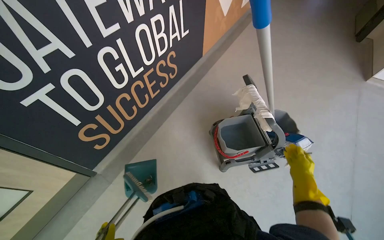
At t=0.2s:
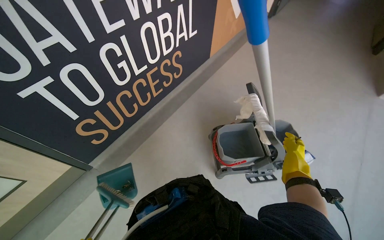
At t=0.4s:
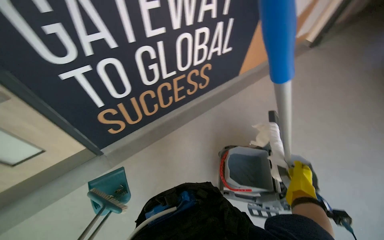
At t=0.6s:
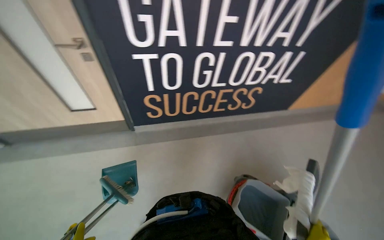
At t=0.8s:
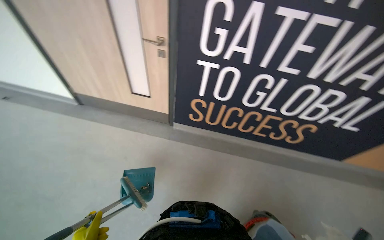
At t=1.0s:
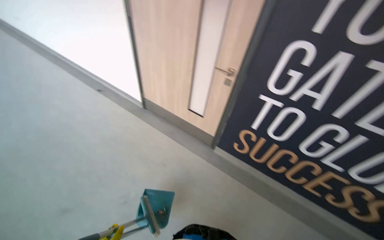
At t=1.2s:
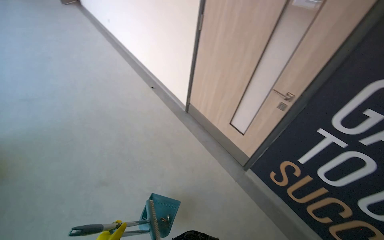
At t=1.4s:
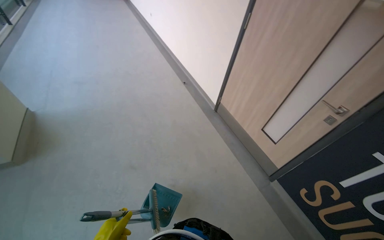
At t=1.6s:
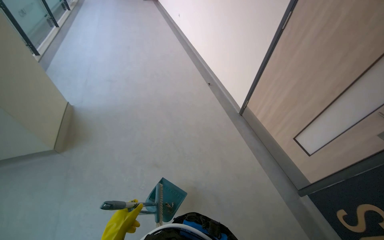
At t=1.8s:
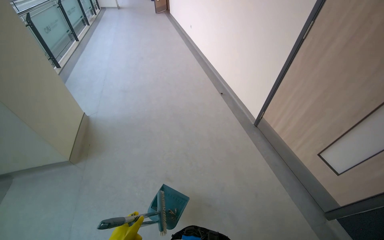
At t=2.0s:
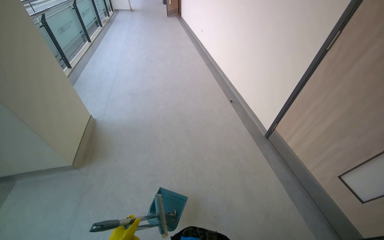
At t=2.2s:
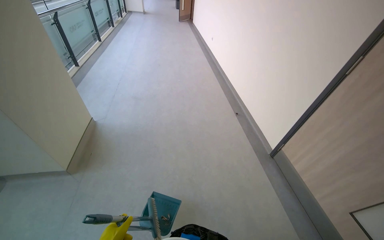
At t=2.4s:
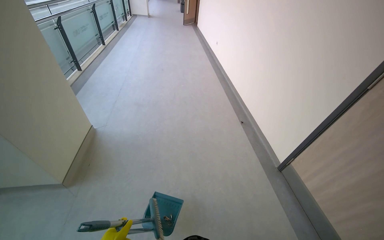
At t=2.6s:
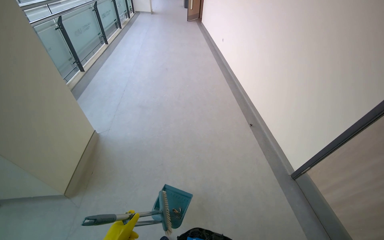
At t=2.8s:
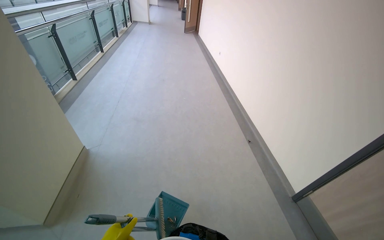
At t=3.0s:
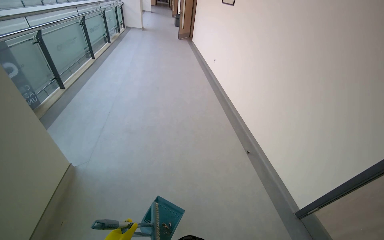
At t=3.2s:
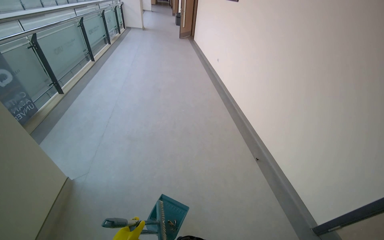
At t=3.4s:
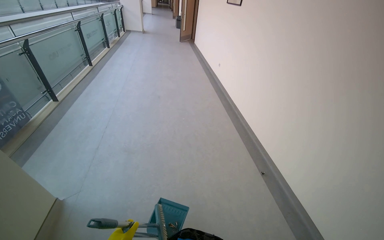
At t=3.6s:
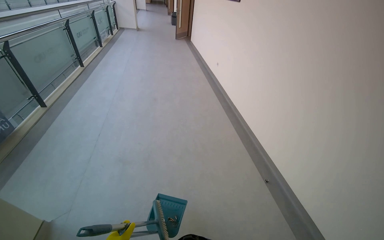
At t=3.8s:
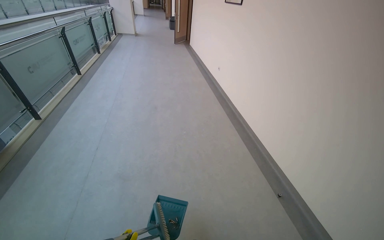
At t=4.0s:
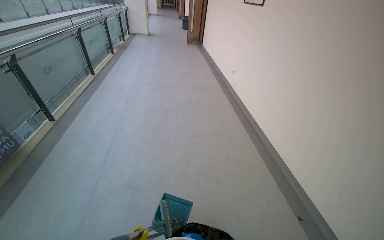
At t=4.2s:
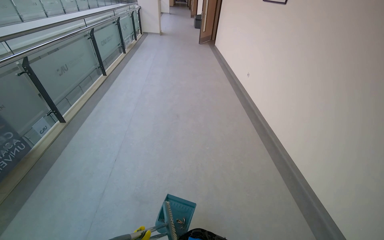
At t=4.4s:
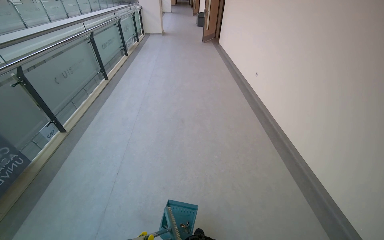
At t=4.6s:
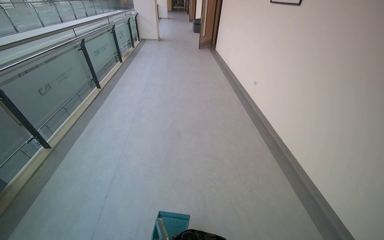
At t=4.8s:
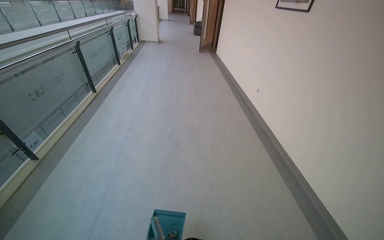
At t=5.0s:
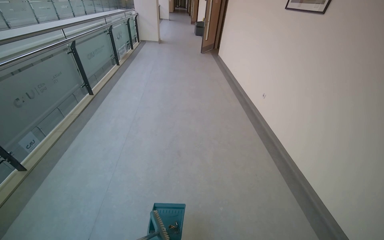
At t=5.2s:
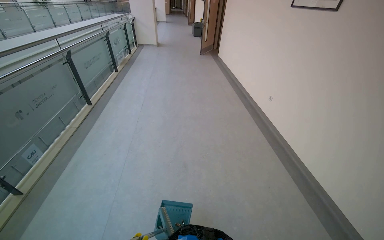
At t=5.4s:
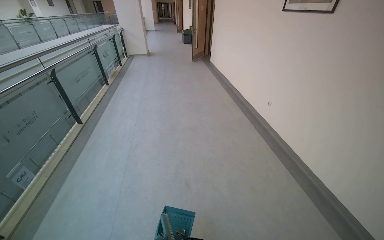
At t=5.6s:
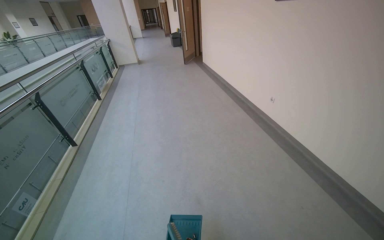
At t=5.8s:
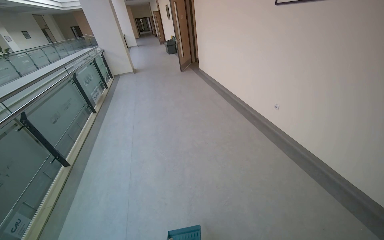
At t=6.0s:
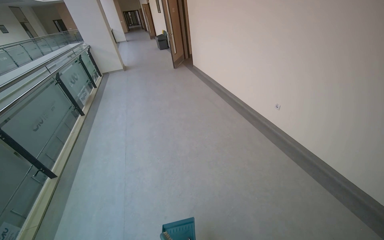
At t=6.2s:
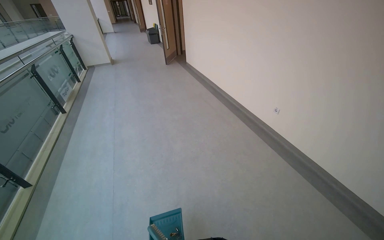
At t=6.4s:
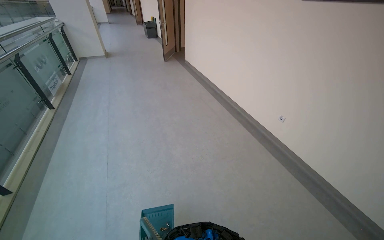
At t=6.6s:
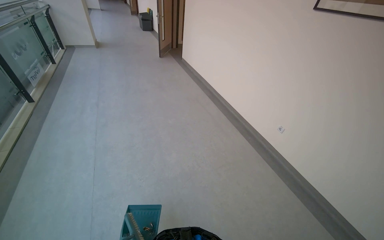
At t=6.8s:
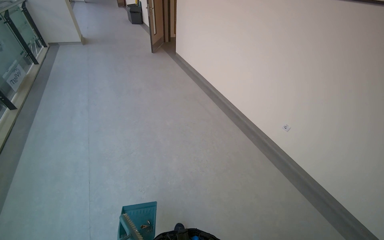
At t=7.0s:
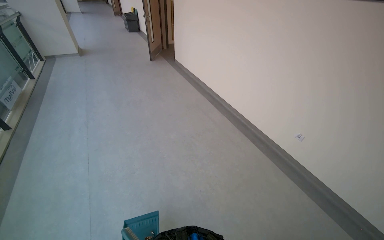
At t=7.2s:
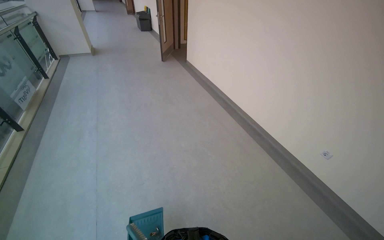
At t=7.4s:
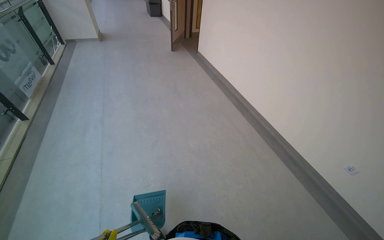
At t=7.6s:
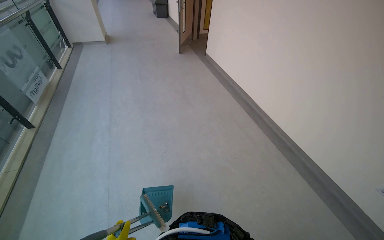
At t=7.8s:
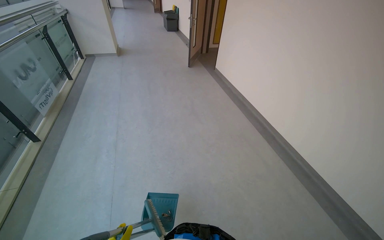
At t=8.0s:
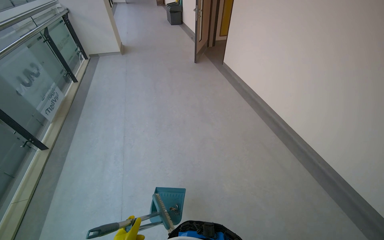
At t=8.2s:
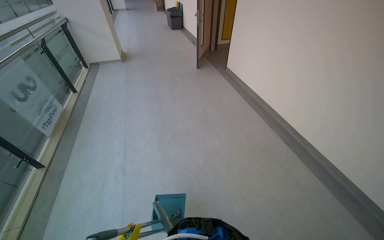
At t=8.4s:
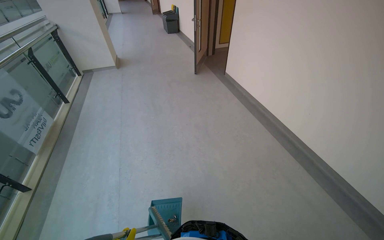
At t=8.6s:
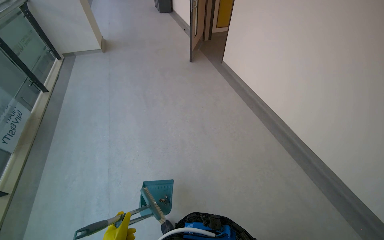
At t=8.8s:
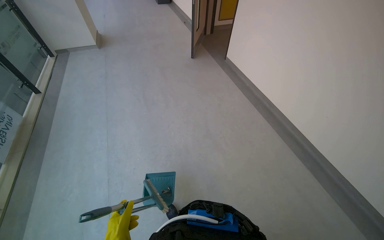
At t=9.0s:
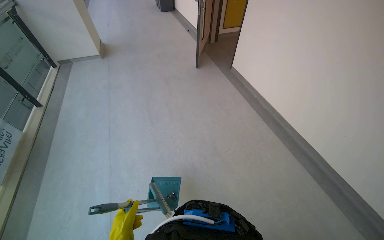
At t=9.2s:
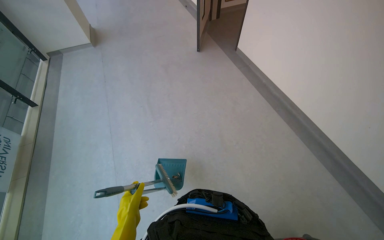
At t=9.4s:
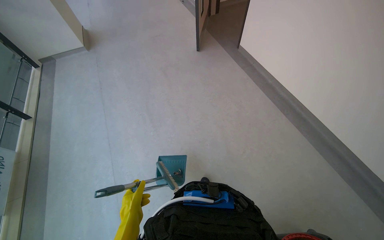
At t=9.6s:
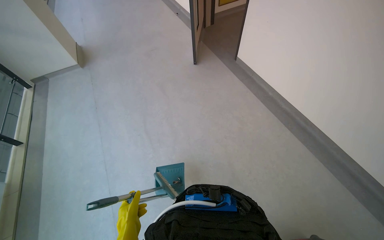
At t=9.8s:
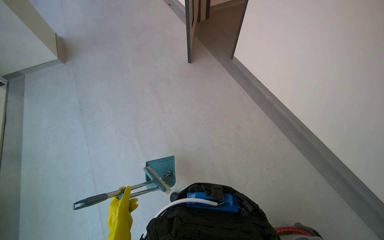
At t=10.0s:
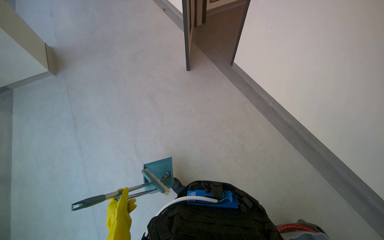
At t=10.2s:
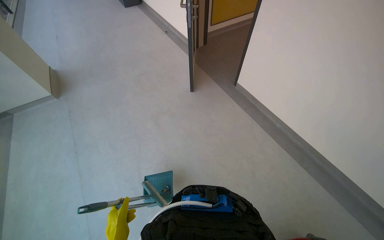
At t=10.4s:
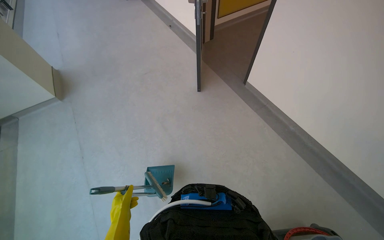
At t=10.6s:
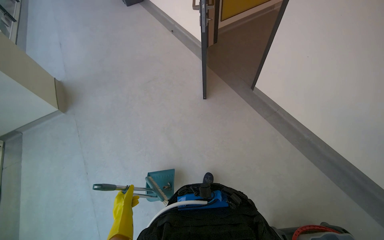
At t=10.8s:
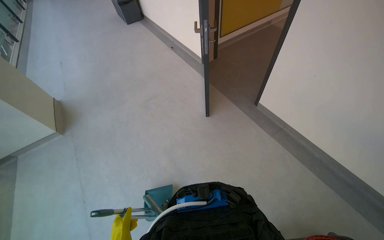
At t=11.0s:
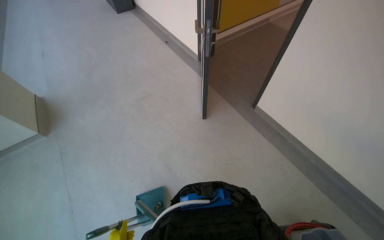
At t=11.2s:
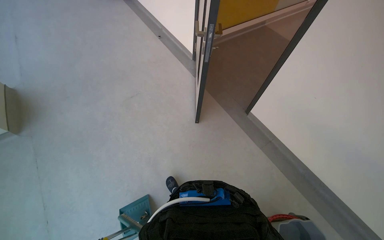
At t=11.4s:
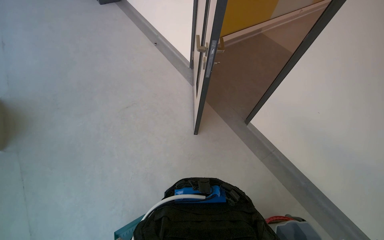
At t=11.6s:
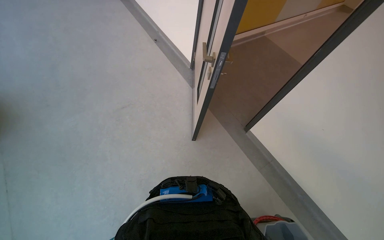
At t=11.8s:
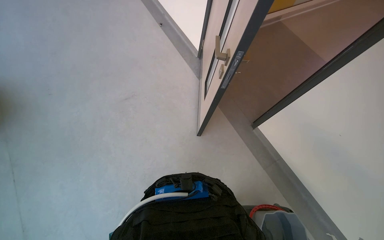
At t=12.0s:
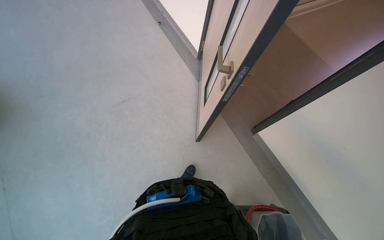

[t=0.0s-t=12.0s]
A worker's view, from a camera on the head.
Job: organizing items.
The whole recording: Pushing cleaning cart. The worker pushes a cleaning cart down the hallway.
t=0.0s to t=1.6s: The head rotates approximately 125 degrees to the left. The camera pitches upward, by about 20 degrees.
t=1.6s to t=3.0s: The camera is carried roughly 90 cm.
t=3.0s to t=4.4s: The wearer moves roughly 1 m.
t=4.4s to t=6.0s: The camera is carried about 1.5 m.
t=6.0s to t=7.6s: The head travels about 1.5 m.
t=7.6s to t=9.0s: The camera travels roughly 1.5 m.
t=9.0s to t=10.4s: The head travels about 1 m.
t=10.4s to t=12.0s: The wearer moves approximately 1 m.

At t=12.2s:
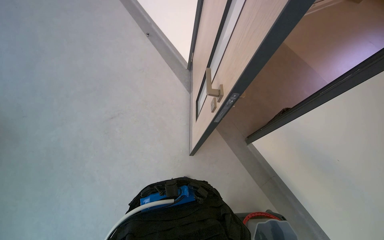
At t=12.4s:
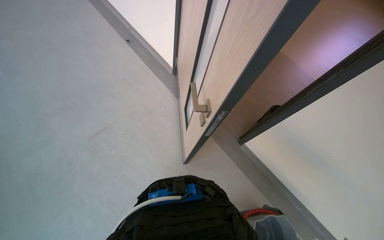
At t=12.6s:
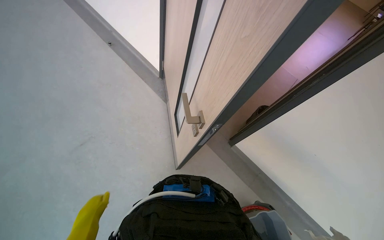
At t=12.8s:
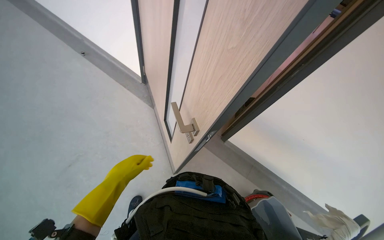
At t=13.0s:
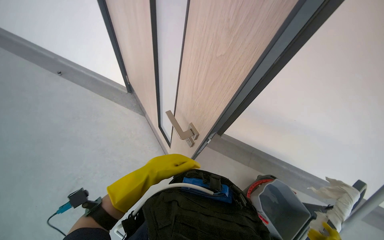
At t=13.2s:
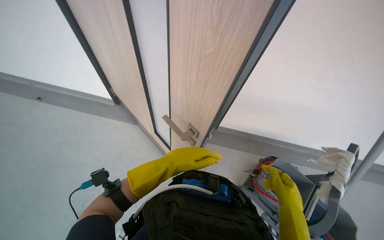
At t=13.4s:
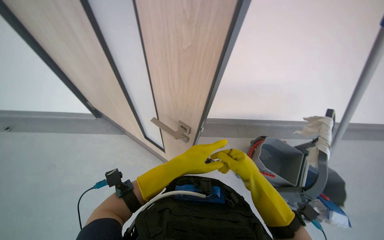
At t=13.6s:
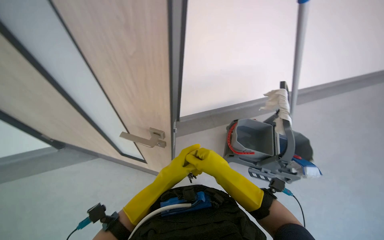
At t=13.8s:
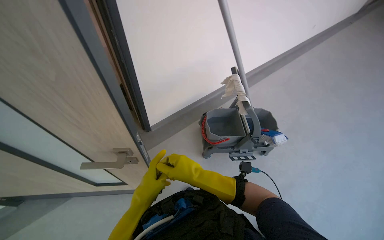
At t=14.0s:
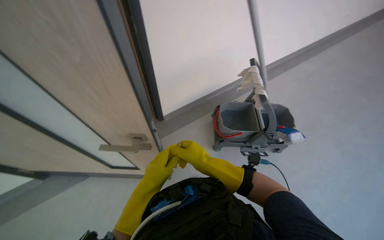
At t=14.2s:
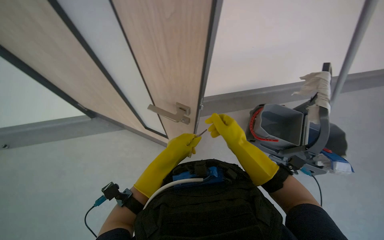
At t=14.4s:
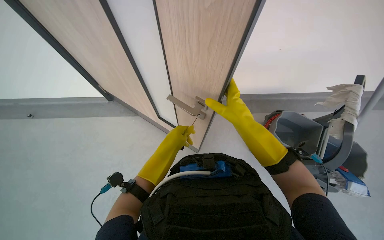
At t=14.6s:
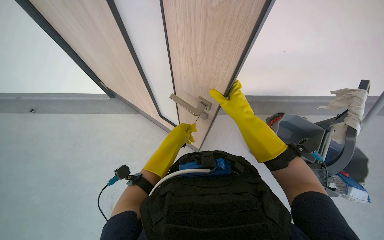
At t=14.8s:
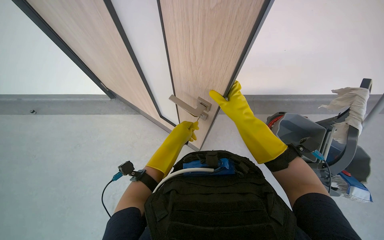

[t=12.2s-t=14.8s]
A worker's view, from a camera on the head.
Job: organizing items.
The whole recording: Pushing cleaning cart. The worker pushes a cleaning cart down the hallway.
t=12.2s to t=13.4s: The head rotates some 55 degrees to the right.
t=13.4s to t=14.8s: The right hand moves to the left, some 10 cm.

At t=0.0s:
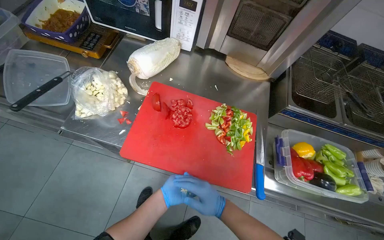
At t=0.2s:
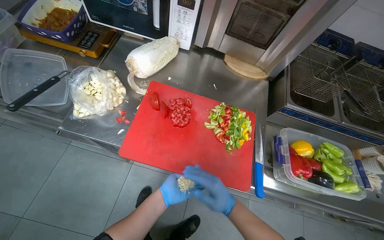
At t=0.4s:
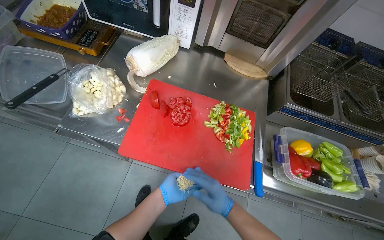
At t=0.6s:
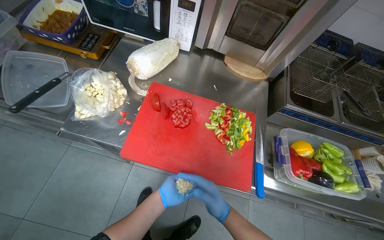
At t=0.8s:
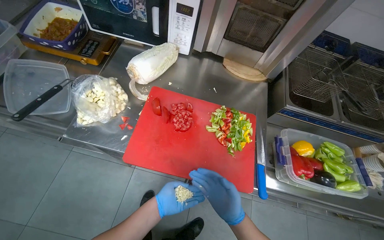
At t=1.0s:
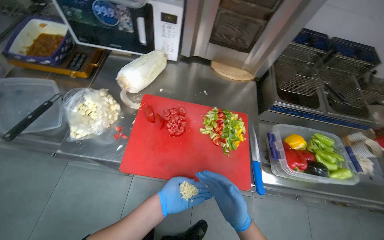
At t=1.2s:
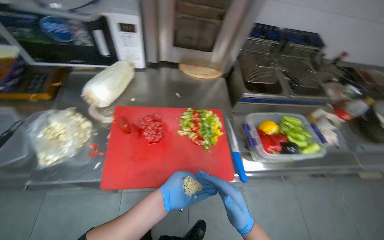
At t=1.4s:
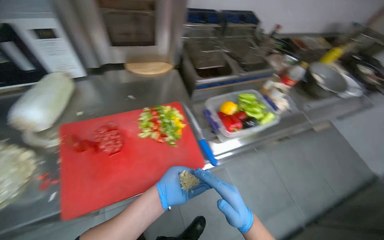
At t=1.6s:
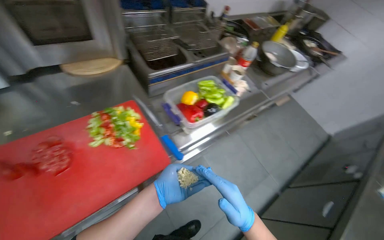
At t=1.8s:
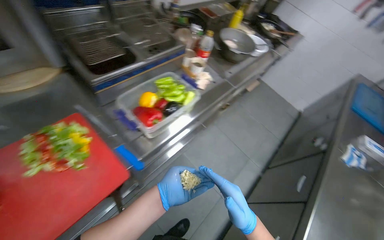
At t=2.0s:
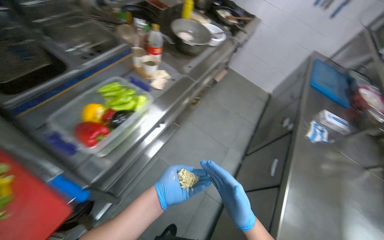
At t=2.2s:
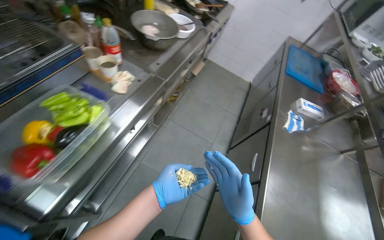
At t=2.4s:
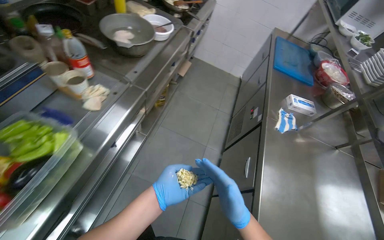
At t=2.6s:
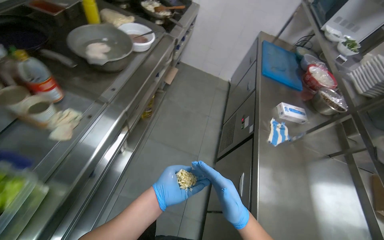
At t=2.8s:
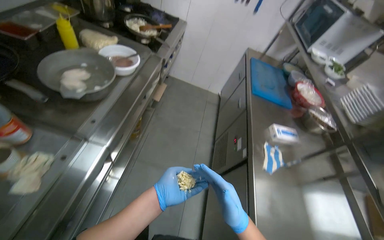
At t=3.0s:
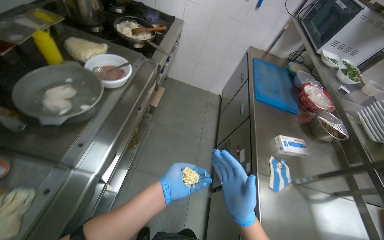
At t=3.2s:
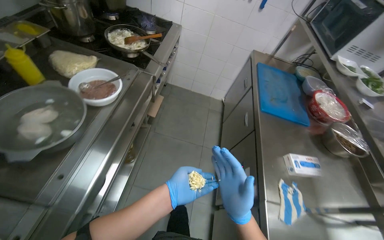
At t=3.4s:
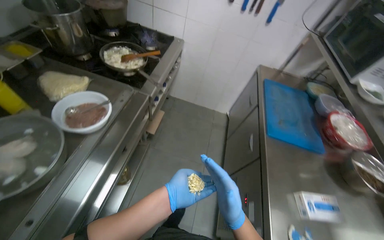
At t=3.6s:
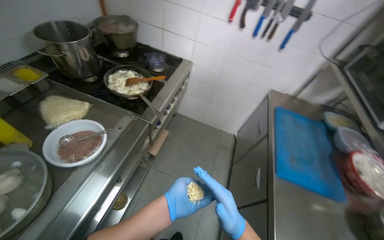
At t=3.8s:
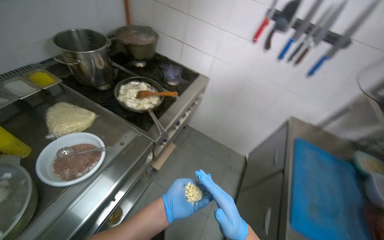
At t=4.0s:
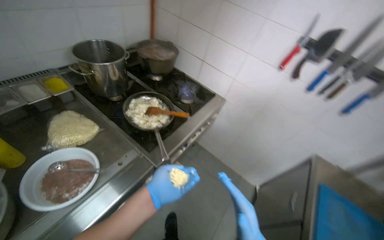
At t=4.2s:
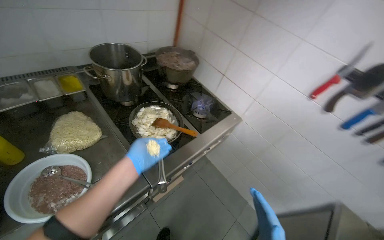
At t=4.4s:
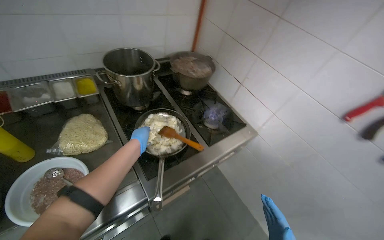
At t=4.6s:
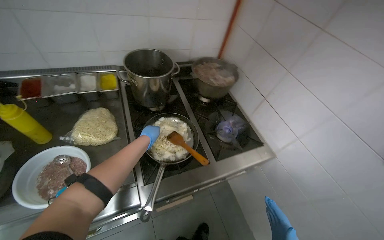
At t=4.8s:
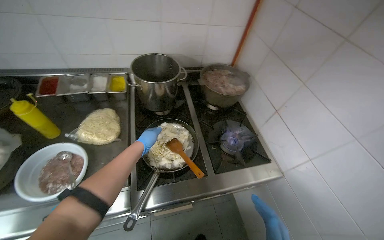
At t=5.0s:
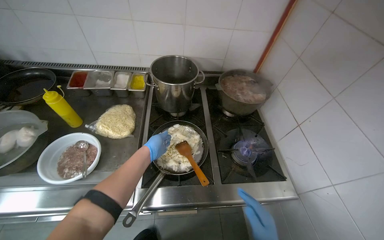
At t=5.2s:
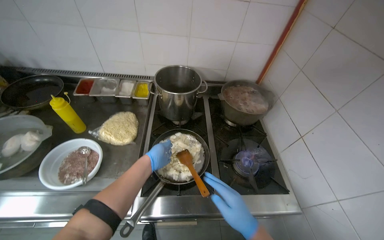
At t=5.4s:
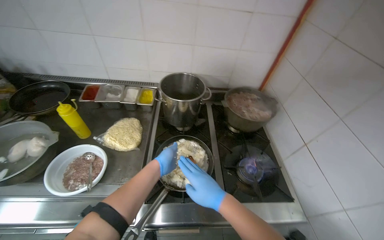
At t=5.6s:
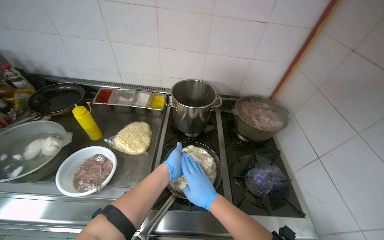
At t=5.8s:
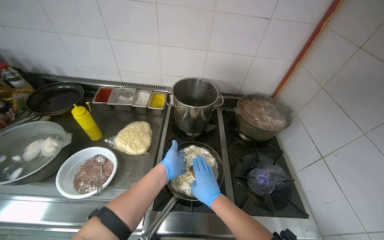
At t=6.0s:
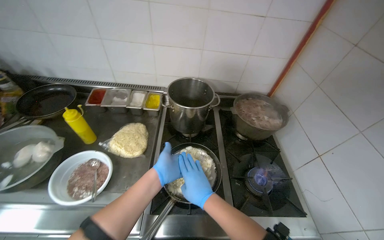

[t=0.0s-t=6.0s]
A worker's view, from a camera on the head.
Job: cooking food.
The whole recording: Adding and stirring meat in pan. The worker adds cooked meat to a pan and stirs it with other ingredients on the stove.
t=0.0s to t=1.6s: The head turns to the right by some 50 degrees.
t=1.6s to t=3.0s: The wearer moves about 90 cm. The wearer looks about 45 degrees further to the right.
t=3.0s to t=4.4s: The camera travels approximately 90 cm. The wearer looks roughly 45 degrees further to the left. The view tips upward by some 15 degrees.
t=4.4s to t=6.0s: The head rotates some 35 degrees to the left.
